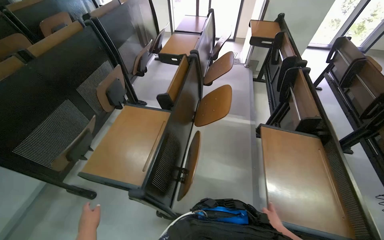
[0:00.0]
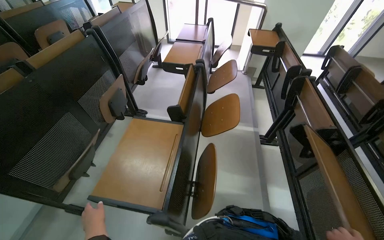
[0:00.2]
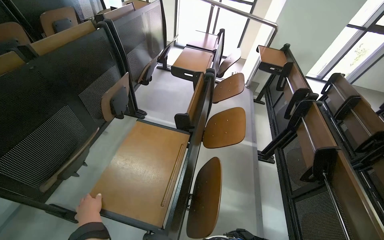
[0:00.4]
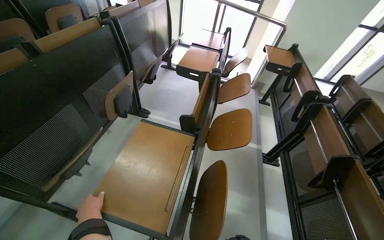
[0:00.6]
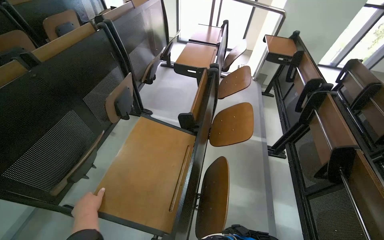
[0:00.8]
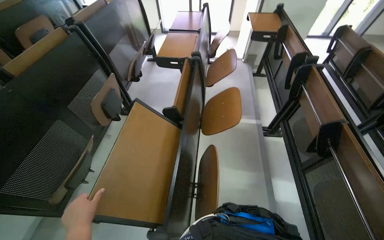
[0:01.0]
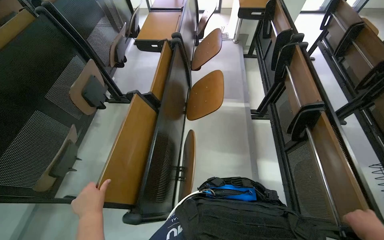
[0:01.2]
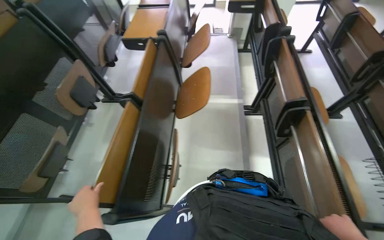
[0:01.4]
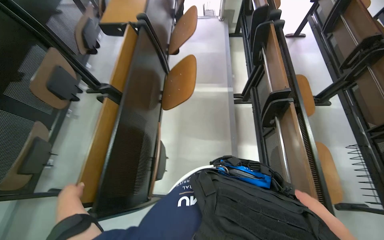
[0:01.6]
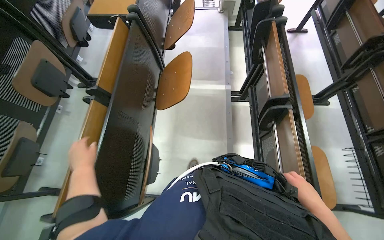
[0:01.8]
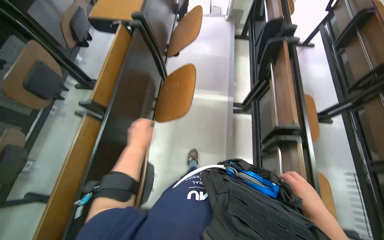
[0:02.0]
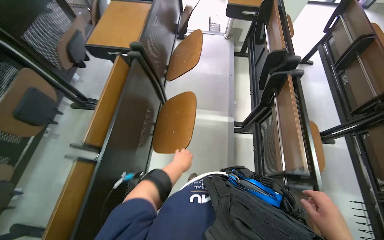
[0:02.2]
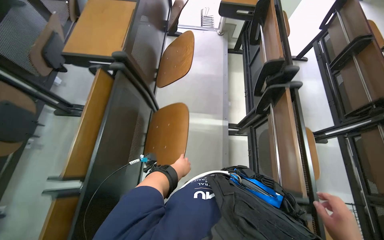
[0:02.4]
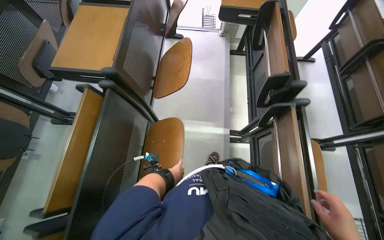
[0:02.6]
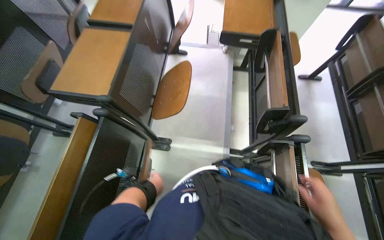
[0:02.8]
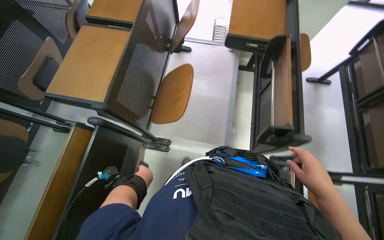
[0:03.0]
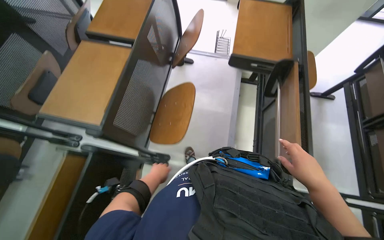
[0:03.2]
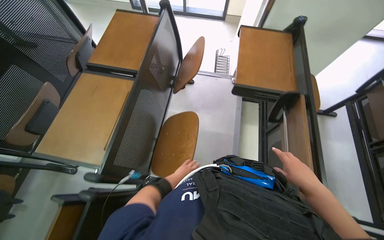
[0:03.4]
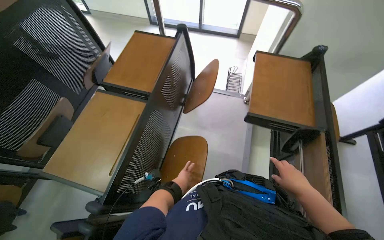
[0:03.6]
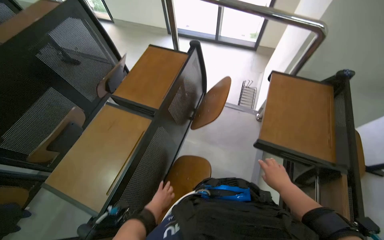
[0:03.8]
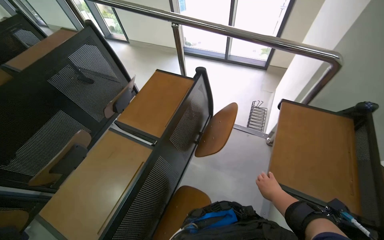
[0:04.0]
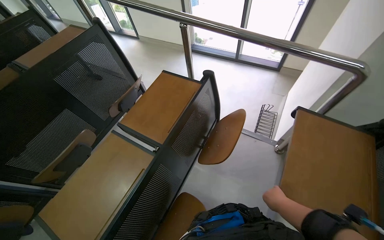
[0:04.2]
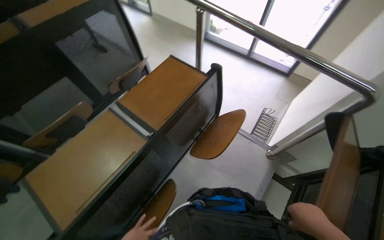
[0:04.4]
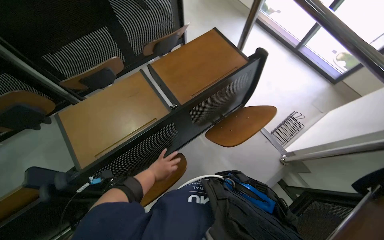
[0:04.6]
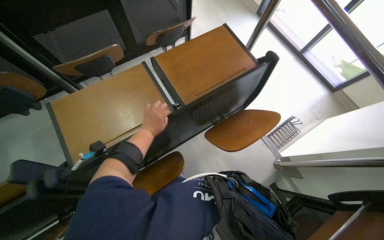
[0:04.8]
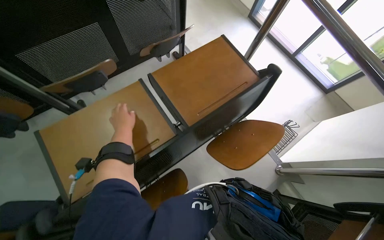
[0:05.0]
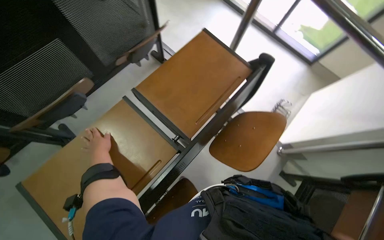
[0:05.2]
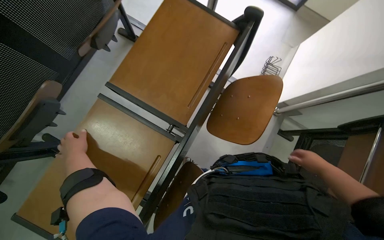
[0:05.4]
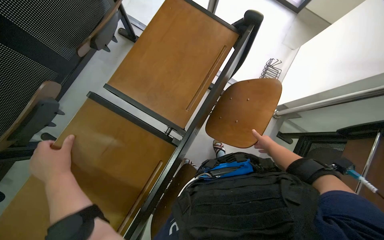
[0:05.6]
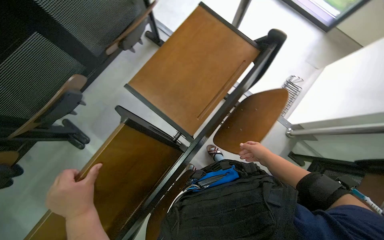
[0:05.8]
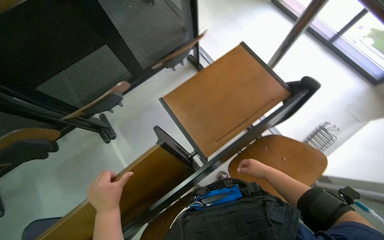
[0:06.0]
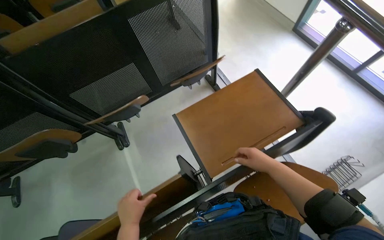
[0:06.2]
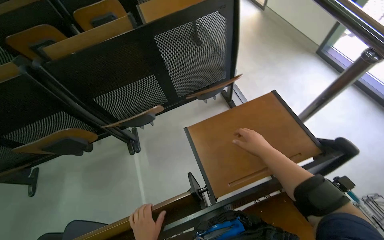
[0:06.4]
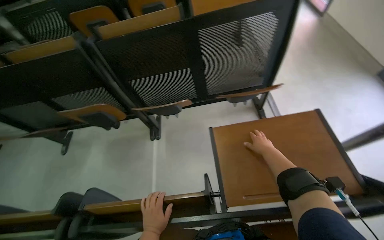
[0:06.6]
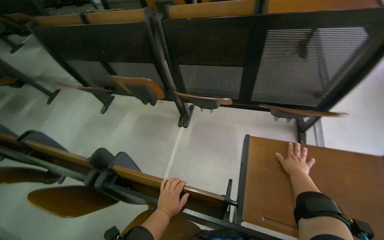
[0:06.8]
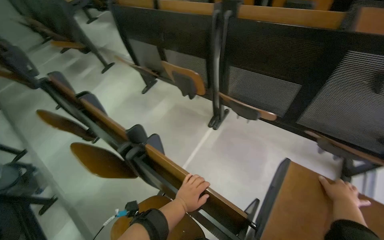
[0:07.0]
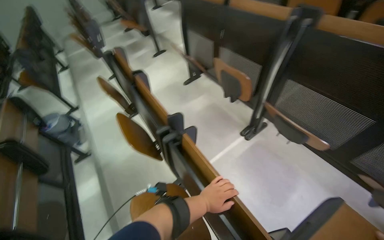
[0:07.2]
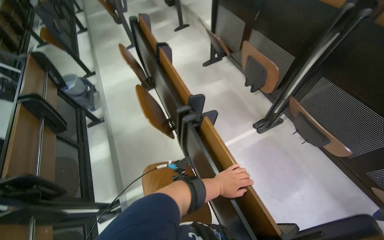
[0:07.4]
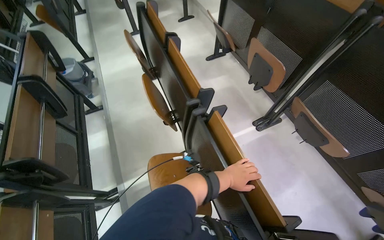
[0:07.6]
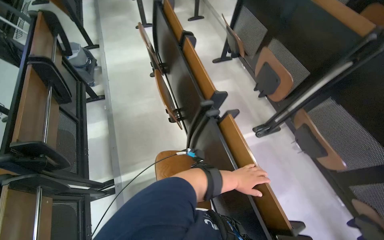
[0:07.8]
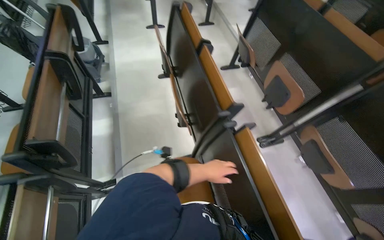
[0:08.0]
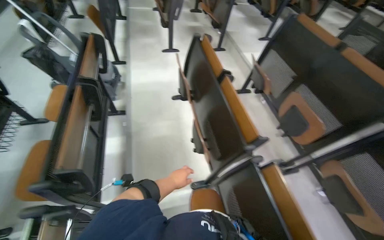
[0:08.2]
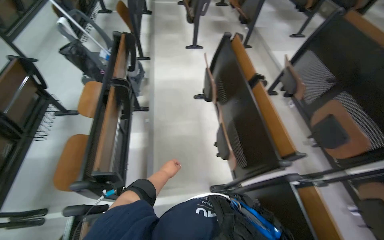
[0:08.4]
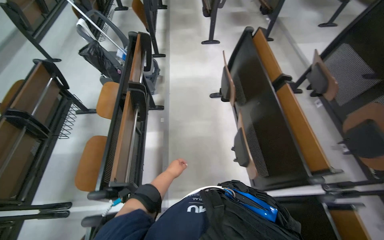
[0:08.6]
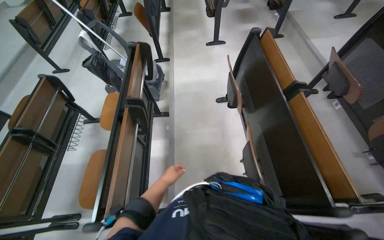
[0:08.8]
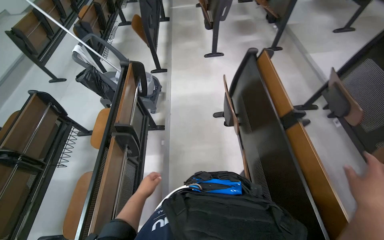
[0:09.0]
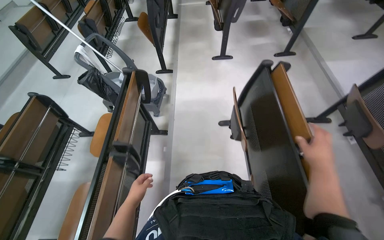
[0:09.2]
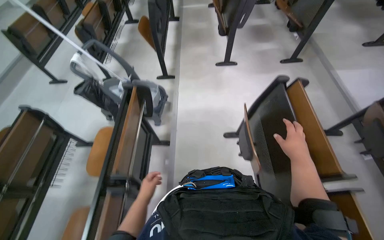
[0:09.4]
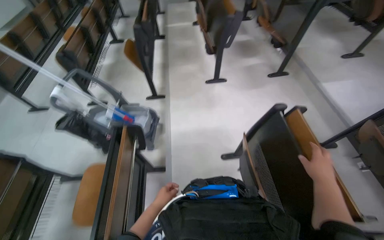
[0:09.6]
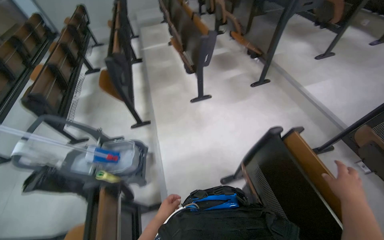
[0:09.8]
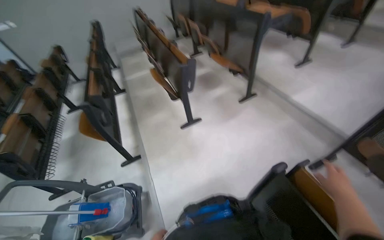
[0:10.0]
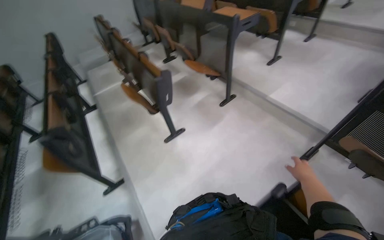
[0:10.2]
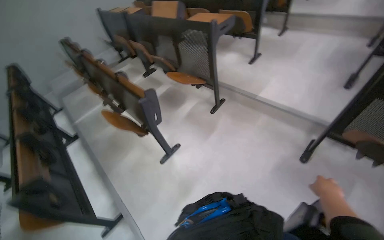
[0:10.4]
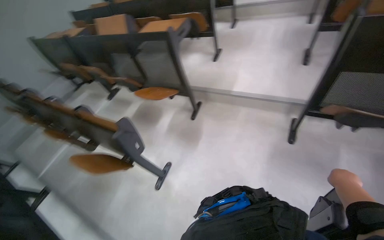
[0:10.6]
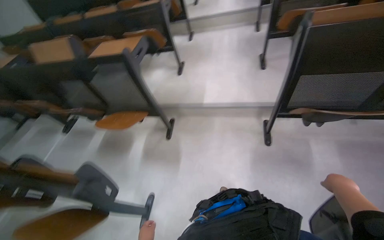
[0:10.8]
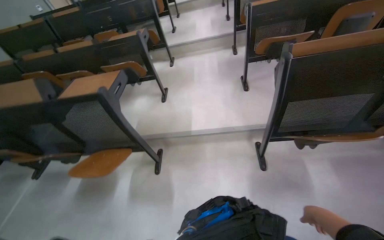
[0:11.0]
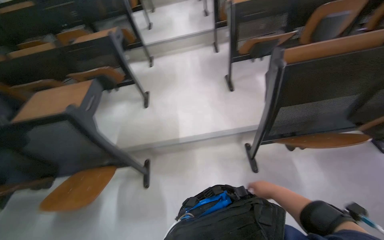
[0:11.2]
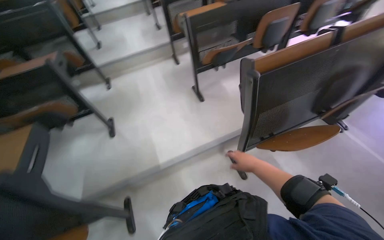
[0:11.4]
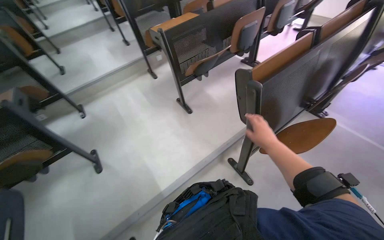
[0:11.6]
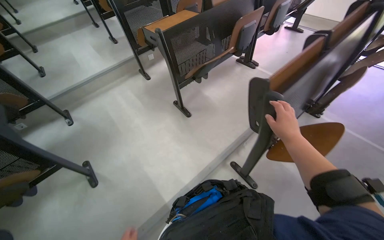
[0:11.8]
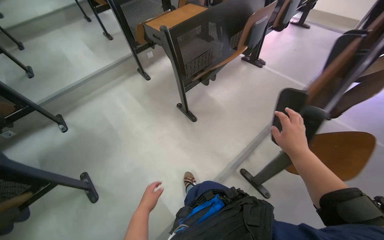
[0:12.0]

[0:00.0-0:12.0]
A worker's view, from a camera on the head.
Job: organizing items.
The whole recording: Arranging classroom furniture. The worker continues to fold up desks and chairs in the classroom.
0:00.0 to 0:01.6: The view tilts roughly 15 degrees downward. The left hand travels up the picture by roughly 15 cm.
0:01.6 to 0:03.0: The camera travels about 80 cm.
0:03.0 to 0:04.4: The head travels about 60 cm. The wearer's head swings some 25 degrees to the left.
0:04.4 to 0:06.0: The wearer looks roughly 15 degrees further downward. The left hand goes some 25 cm up the picture.
0:06.0 to 0:07.6: The head turns to the left by some 100 degrees.
0:07.6 to 0:09.0: The camera travels roughly 70 cm. The wearer looks about 20 degrees further to the left.
0:09.0 to 0:10.4: The camera is carried roughly 1 m. The head rotates approximately 45 degrees to the right. The view tilts some 15 degrees upward.
0:10.4 to 0:12.0: The head travels about 1 m. The head turns to the right by some 85 degrees.

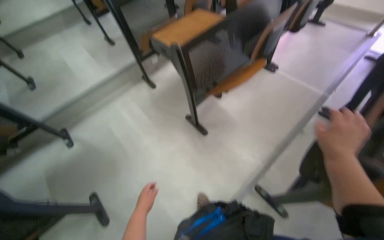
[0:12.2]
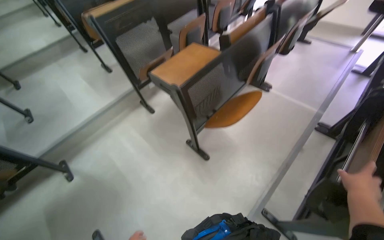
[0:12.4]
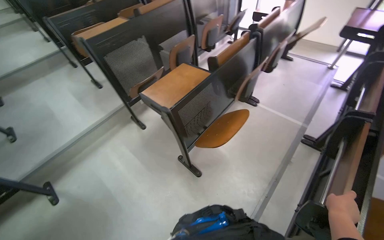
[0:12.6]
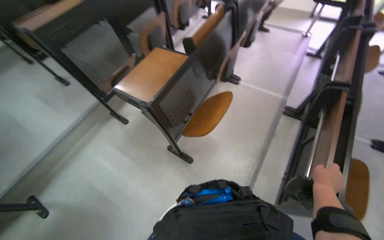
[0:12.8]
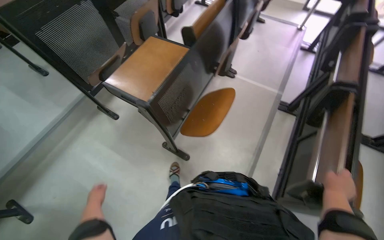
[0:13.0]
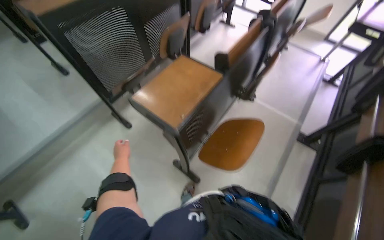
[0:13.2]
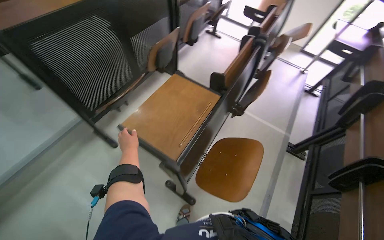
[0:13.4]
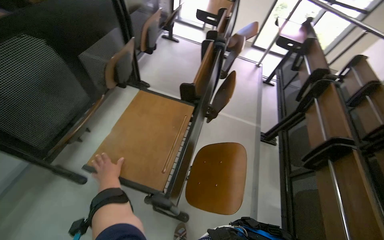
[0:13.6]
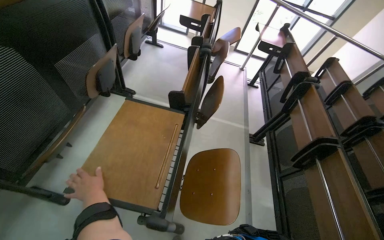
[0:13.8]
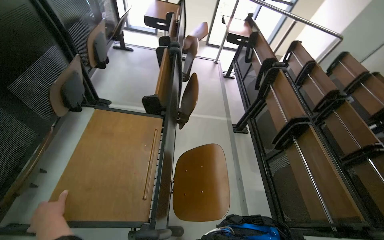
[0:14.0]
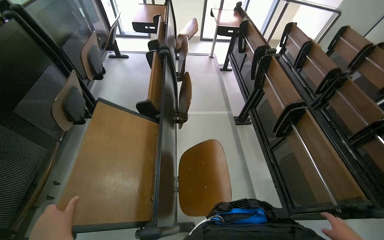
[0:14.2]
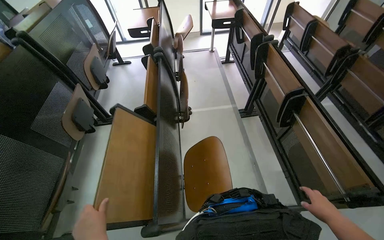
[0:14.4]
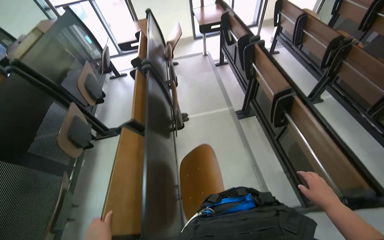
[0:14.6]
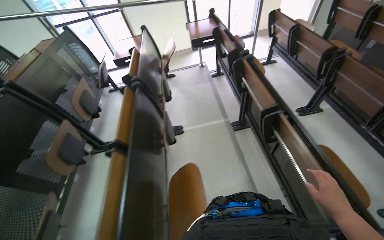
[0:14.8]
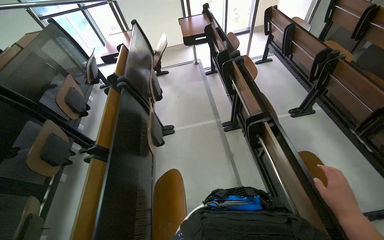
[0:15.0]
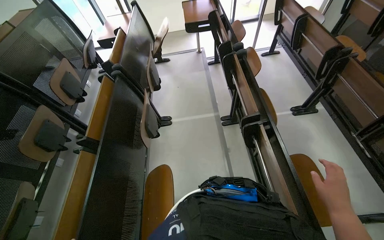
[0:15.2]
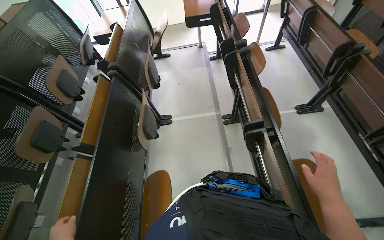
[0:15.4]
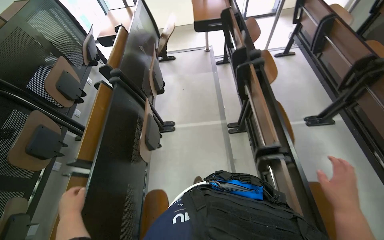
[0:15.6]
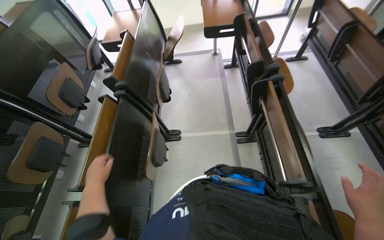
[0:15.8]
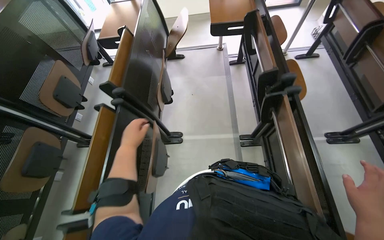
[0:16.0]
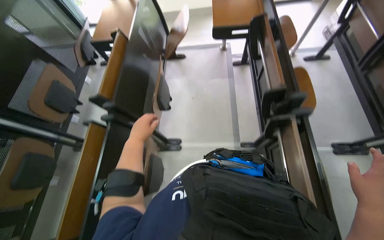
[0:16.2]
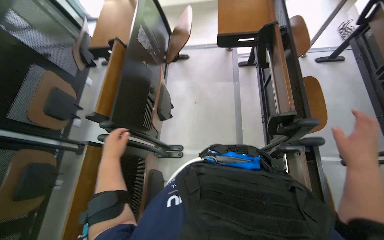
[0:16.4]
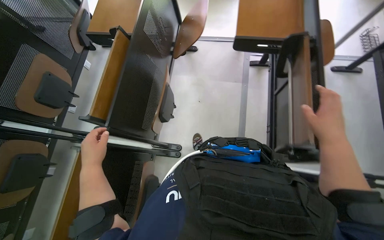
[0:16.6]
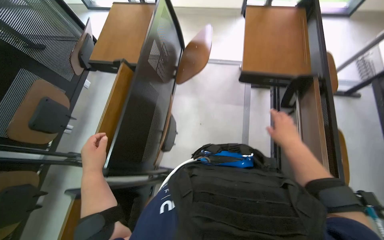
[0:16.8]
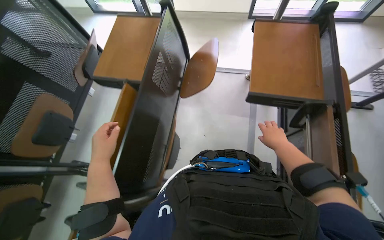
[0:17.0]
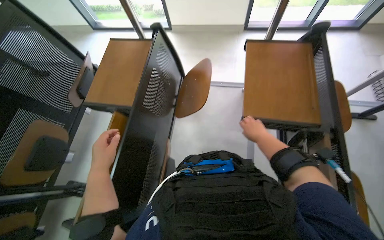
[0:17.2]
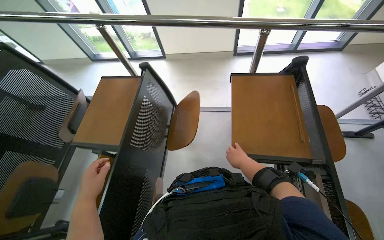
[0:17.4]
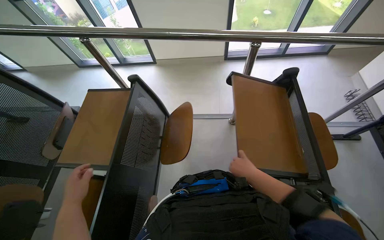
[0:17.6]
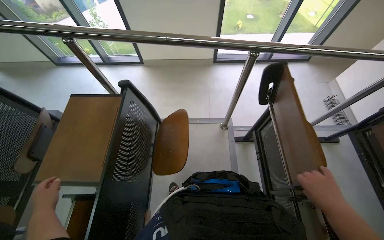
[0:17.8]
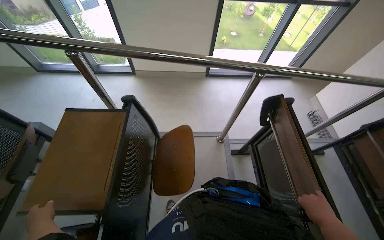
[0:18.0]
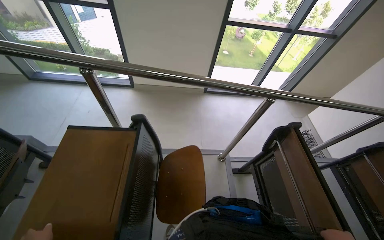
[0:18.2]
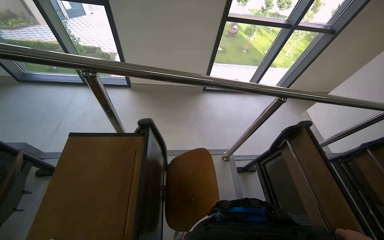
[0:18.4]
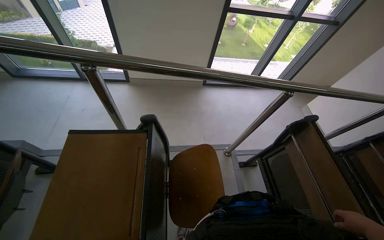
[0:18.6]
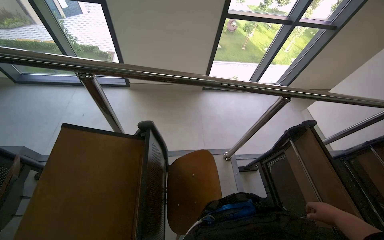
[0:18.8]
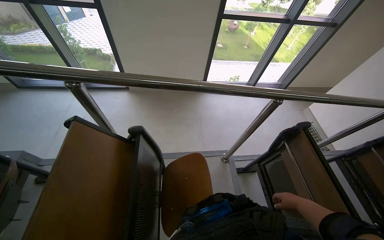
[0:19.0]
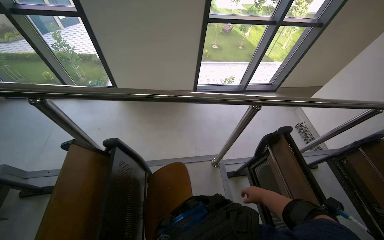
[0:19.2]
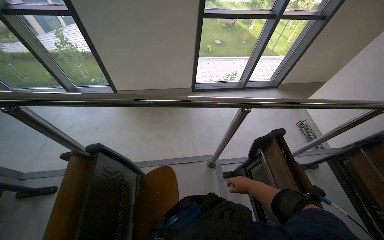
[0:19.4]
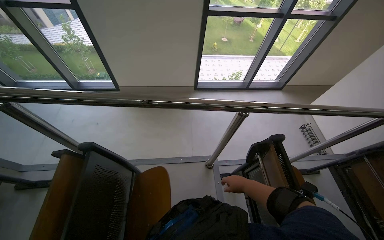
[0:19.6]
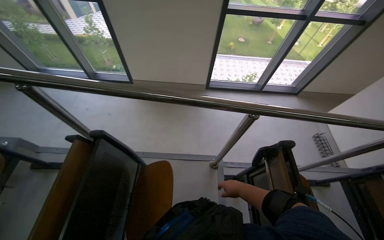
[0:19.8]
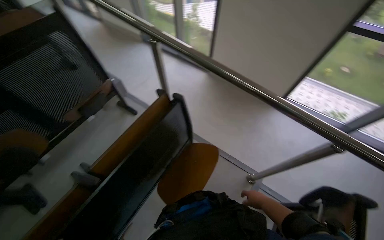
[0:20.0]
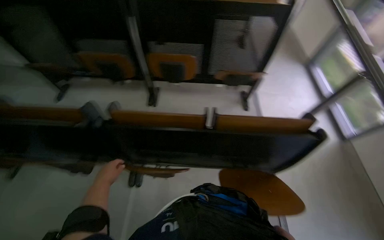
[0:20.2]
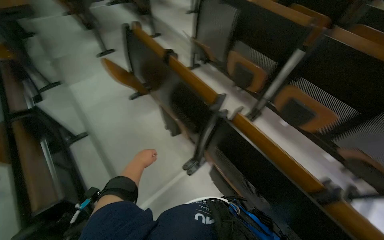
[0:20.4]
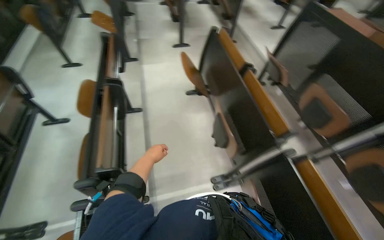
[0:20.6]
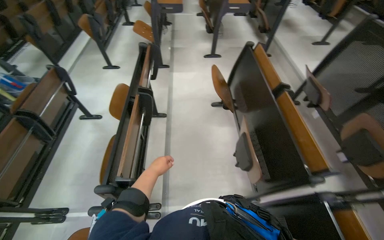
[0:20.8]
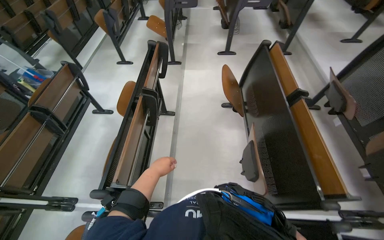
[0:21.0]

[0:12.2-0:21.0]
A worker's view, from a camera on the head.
Job: organizing items.
The whole recording: Arranging classroom furniture. The worker continues to fold up desks and chairs in the classroom.
0:12.2 to 0:13.6: The camera is carried roughly 80 cm. The wearer's head swings about 35 degrees to the right.
0:13.6 to 0:15.2: The camera travels approximately 60 cm. The scene rotates counterclockwise by roughly 25 degrees.
0:15.2 to 0:16.6: The camera is carried approximately 90 cm. The camera pitches downward, by roughly 15 degrees.
0:16.6 to 0:18.0: The camera travels some 40 cm. The camera pitches upward, by roughly 30 degrees.
0:19.6 to 0:21.0: The head travels some 80 cm. The wearer looks roughly 190 degrees further to the left.
